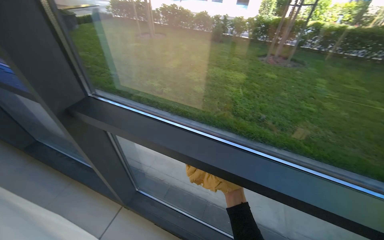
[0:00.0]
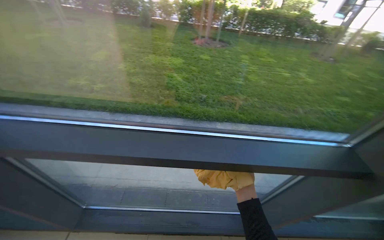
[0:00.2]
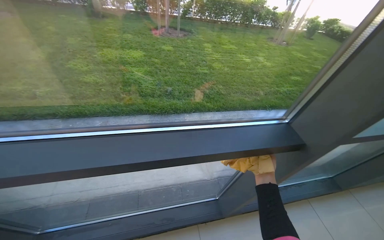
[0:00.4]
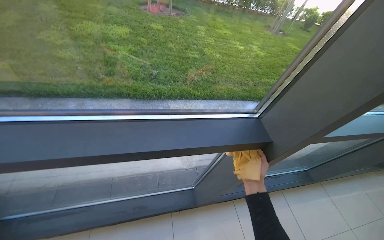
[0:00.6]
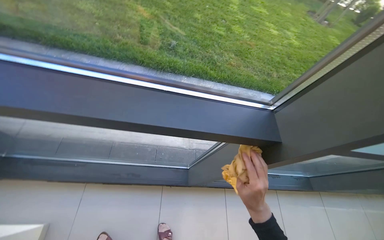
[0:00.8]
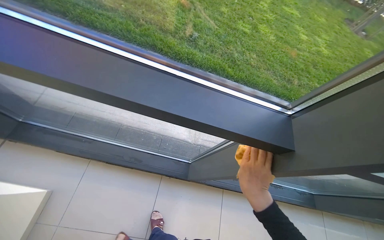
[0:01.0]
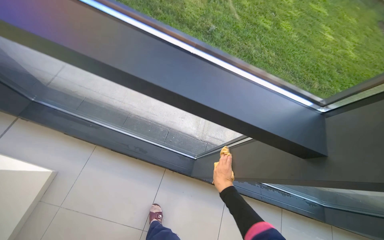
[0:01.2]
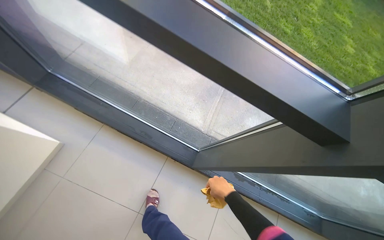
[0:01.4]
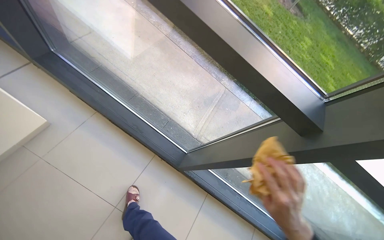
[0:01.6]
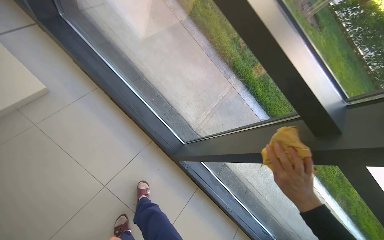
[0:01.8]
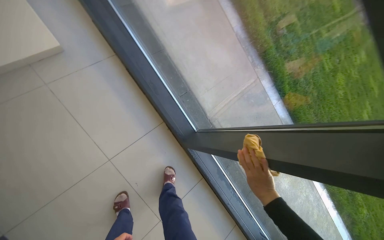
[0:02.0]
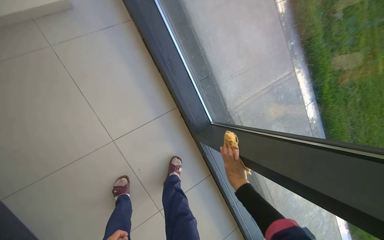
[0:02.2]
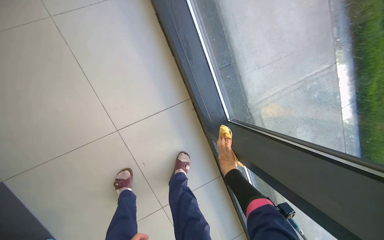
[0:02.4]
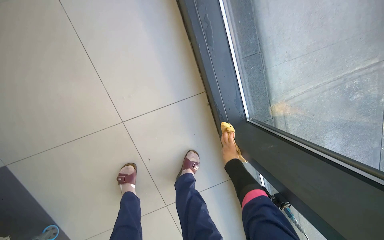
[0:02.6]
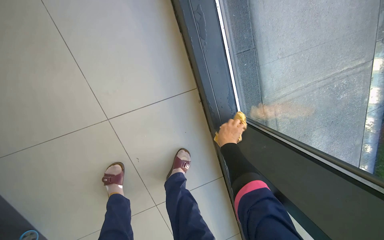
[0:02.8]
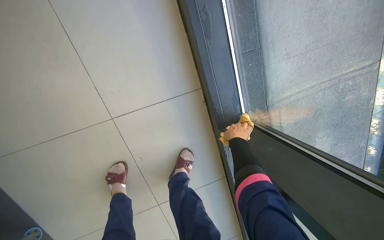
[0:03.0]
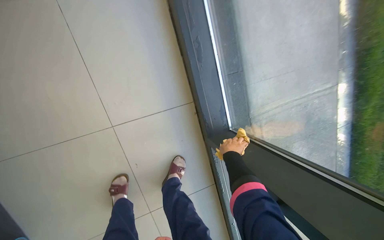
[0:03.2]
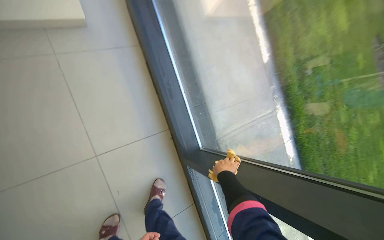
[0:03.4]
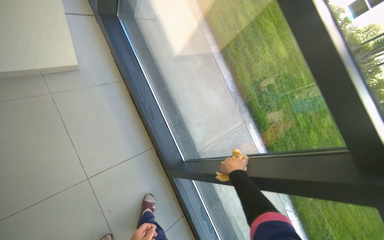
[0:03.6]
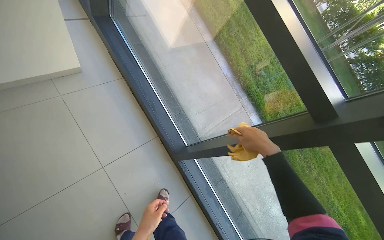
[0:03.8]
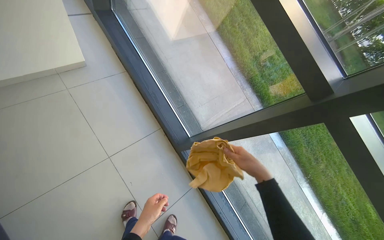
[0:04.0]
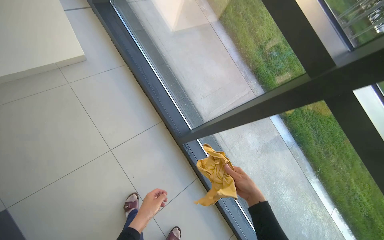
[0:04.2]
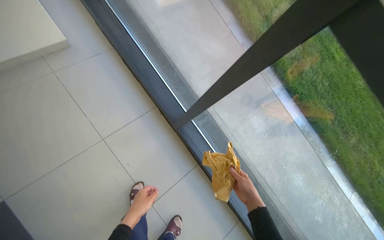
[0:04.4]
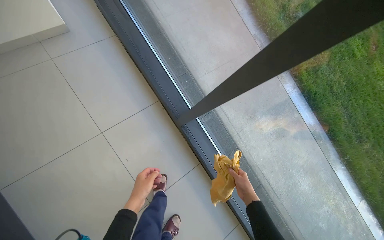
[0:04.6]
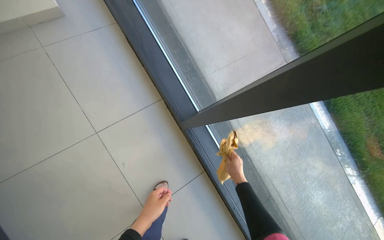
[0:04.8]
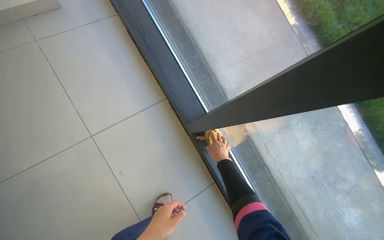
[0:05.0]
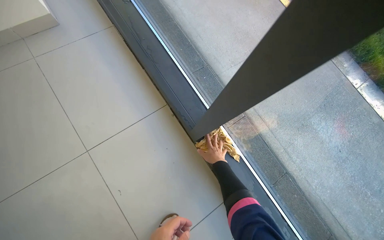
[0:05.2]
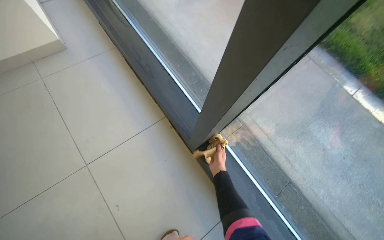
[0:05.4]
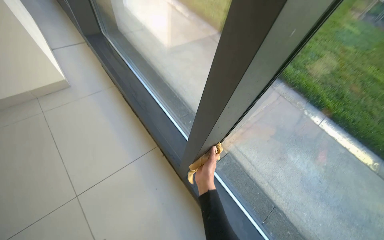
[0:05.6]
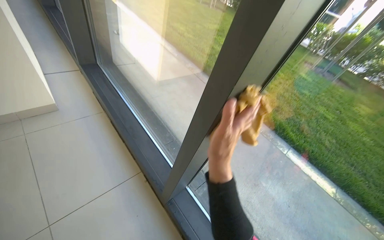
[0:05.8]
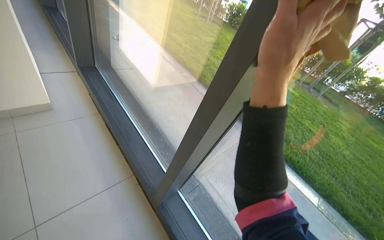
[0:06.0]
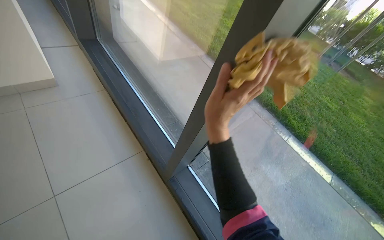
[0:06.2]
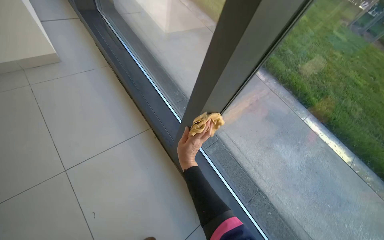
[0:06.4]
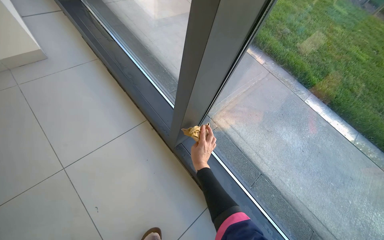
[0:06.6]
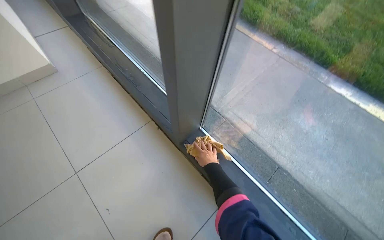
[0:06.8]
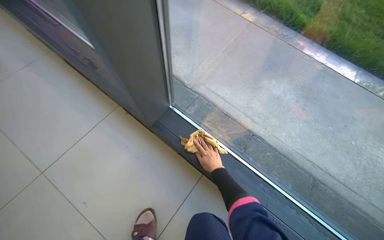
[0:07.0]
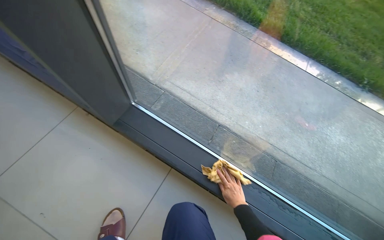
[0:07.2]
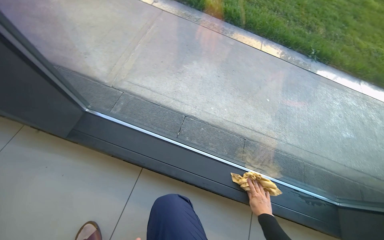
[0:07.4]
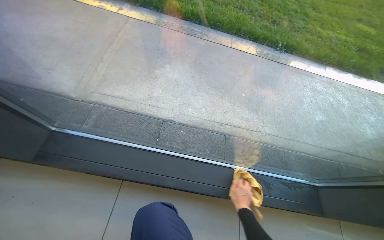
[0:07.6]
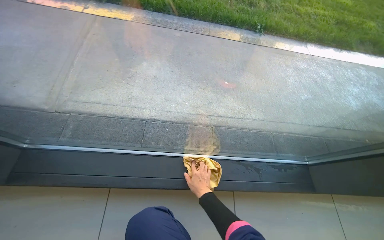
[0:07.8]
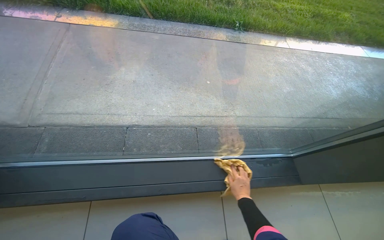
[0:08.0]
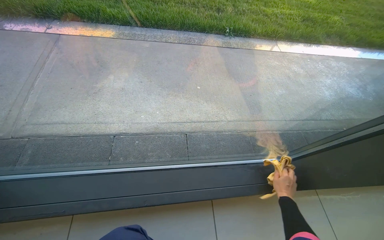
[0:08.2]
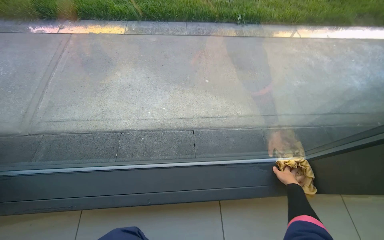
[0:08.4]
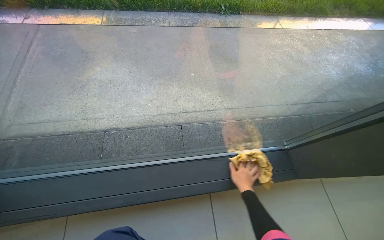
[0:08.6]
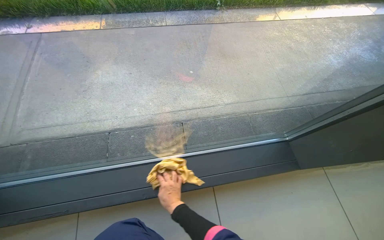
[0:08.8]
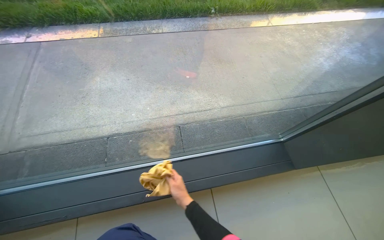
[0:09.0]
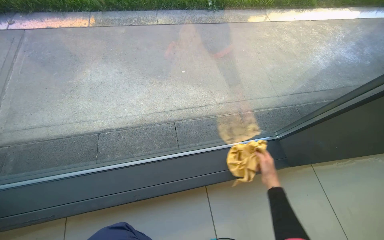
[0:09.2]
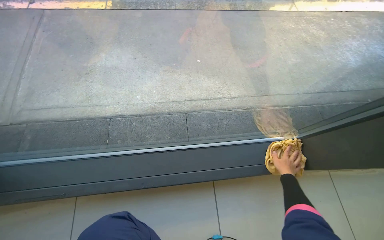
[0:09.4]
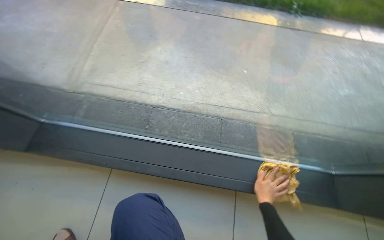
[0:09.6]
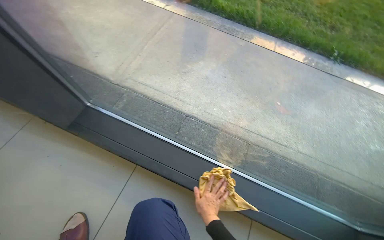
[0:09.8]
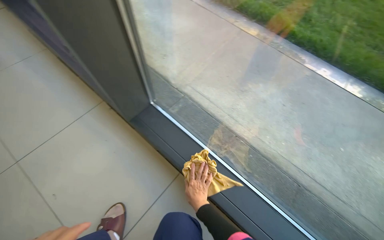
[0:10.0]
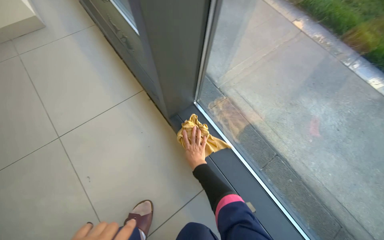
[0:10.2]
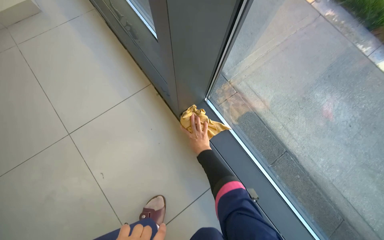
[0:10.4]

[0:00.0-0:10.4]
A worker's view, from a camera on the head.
Job: cleaning windows.
The whole recording: Wiping window frames and glass. The worker wipes the window frames and glass with a cloth.
0:00.0 to 0:01.4: The camera travels some 50 cm. The camera is aimed approximately 15 degrees further to the right. The view tips downward by about 25 degrees.
0:01.4 to 0:03.0: The camera travels about 60 cm. The wearer looks about 15 degrees further downward. Everything in view rotates some 45 degrees clockwise.
0:03.0 to 0:04.4: The wearer moves some 60 cm. The view tilts about 15 degrees upward.
0:04.4 to 0:06.0: The camera pitches upward, by roughly 35 degrees.
0:06.0 to 0:07.4: The camera travels approximately 50 cm. The camera pitches downward, by approximately 25 degrees. The scene rotates counterclockwise by some 35 degrees.
0:07.4 to 0:09.0: The scene turns some 30 degrees counterclockwise in the picture.
0:09.0 to 0:10.4: The wearer moves about 70 cm. The wearer's head swings about 65 degrees to the left.

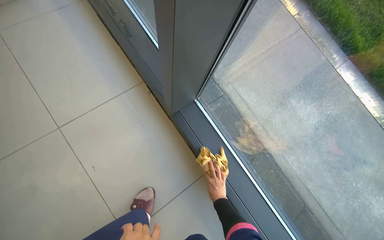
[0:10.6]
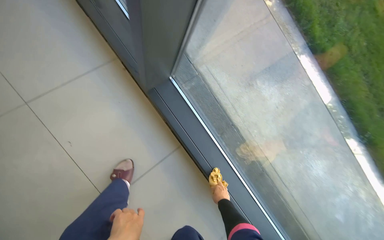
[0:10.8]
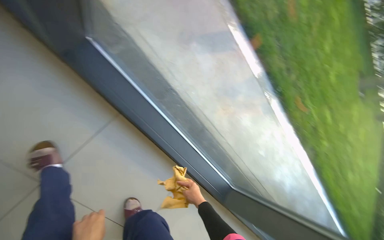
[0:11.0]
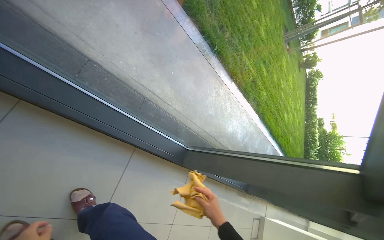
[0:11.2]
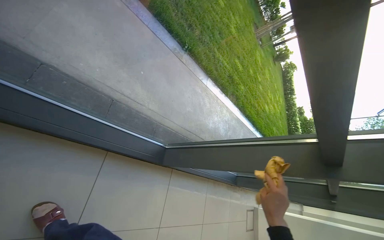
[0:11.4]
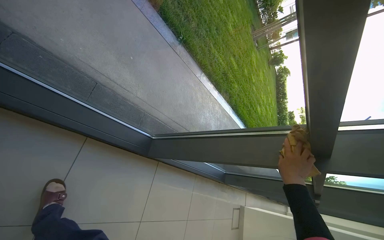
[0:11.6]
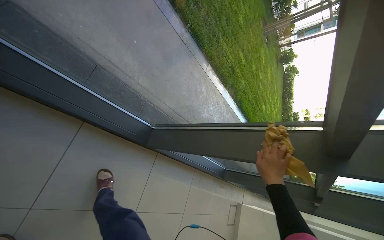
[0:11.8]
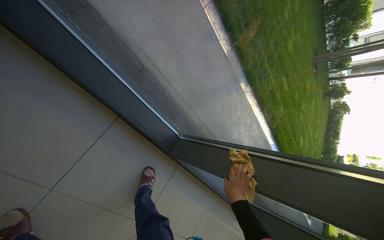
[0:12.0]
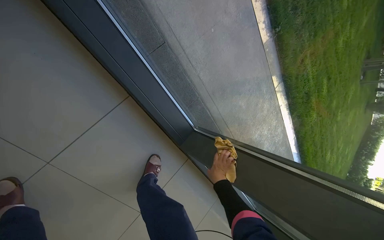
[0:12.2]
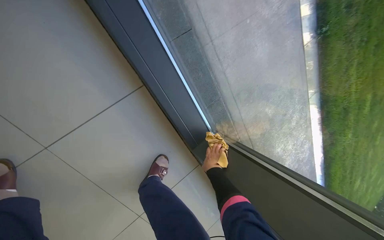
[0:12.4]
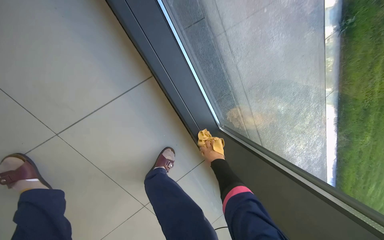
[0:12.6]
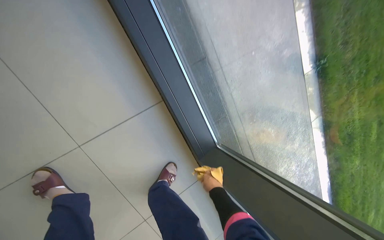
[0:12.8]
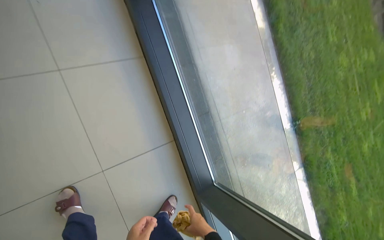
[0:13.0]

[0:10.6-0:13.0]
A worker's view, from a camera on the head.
Job: cleaning windows.
The whole recording: Wiping window frames and glass. The worker wipes the window frames and glass with a cloth.
0:10.6 to 0:11.8: The camera travels about 60 cm. The head turns to the right by about 50 degrees. The wearer looks some 25 degrees further downward.
0:11.8 to 0:13.0: The wearer looks some 45 degrees further to the left. The view tilts roughly 25 degrees upward.

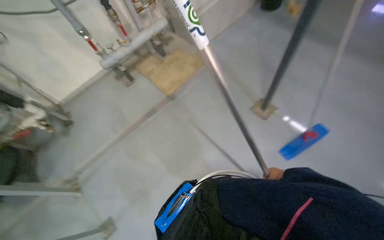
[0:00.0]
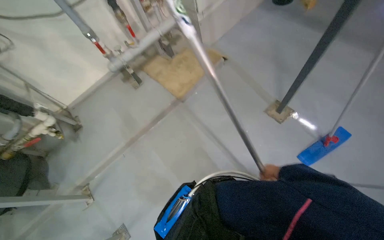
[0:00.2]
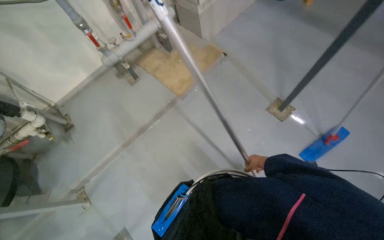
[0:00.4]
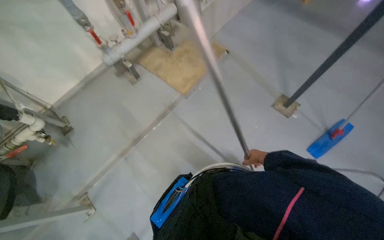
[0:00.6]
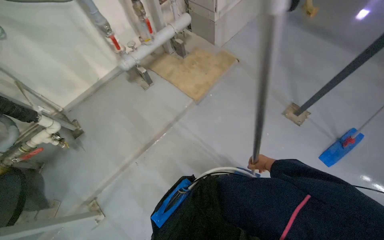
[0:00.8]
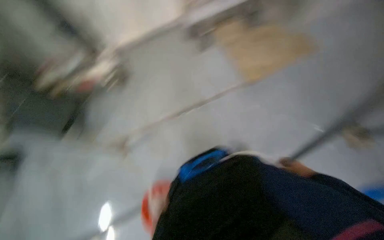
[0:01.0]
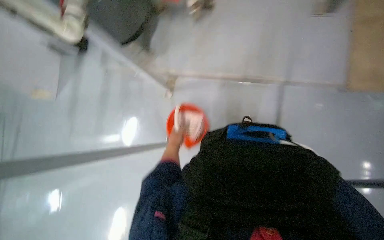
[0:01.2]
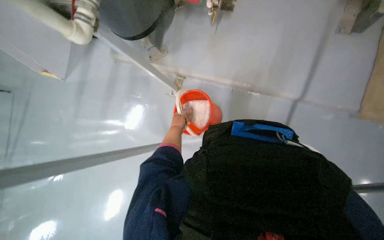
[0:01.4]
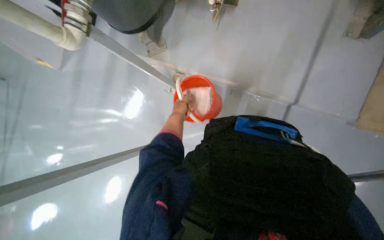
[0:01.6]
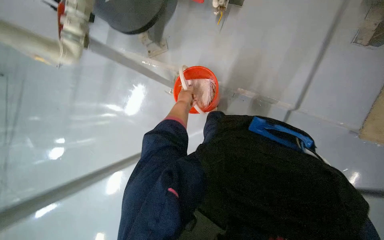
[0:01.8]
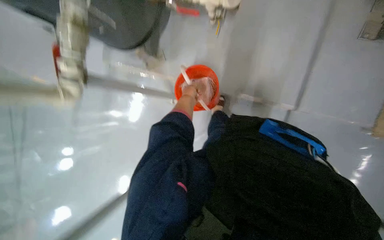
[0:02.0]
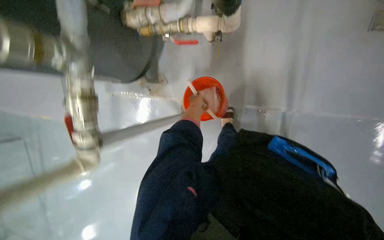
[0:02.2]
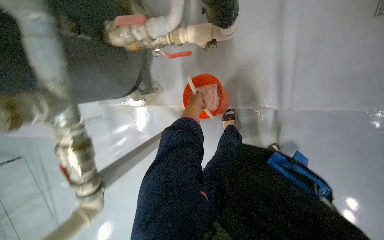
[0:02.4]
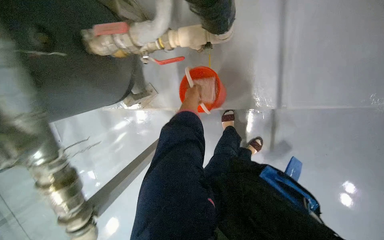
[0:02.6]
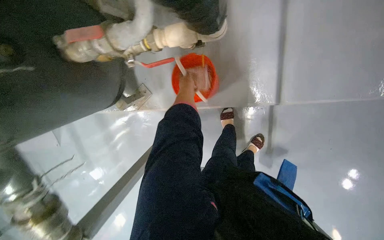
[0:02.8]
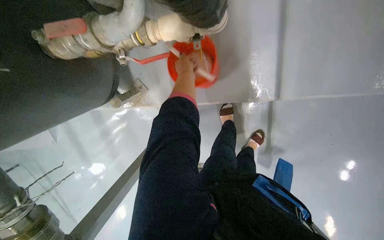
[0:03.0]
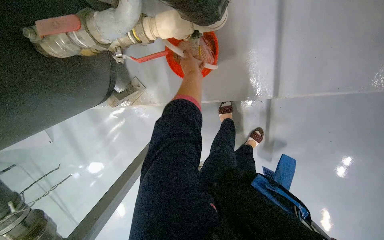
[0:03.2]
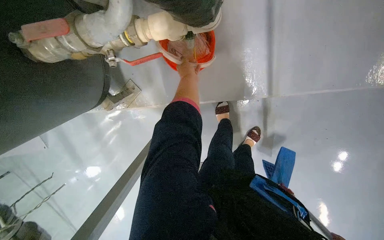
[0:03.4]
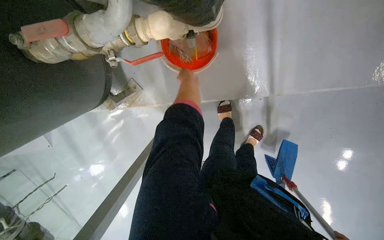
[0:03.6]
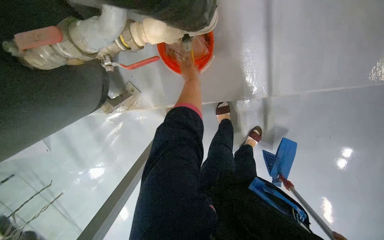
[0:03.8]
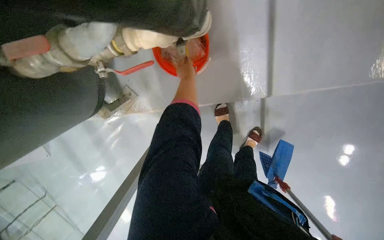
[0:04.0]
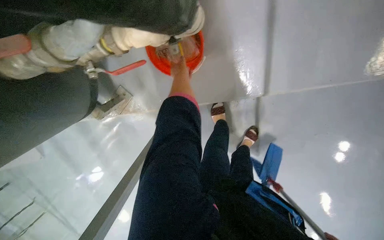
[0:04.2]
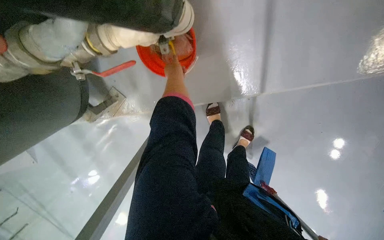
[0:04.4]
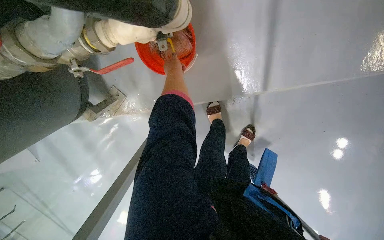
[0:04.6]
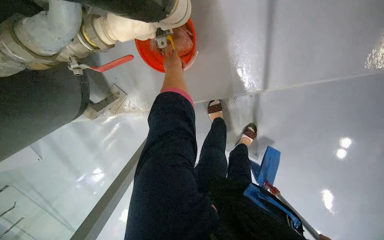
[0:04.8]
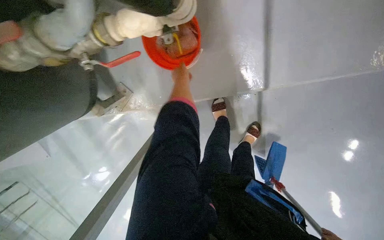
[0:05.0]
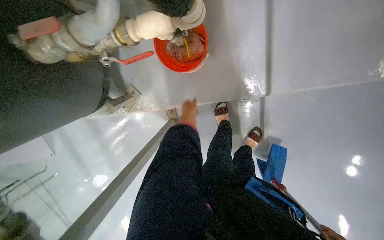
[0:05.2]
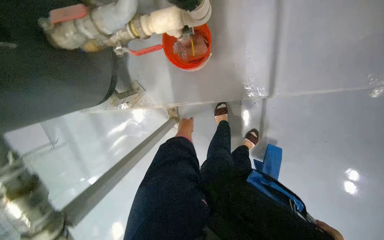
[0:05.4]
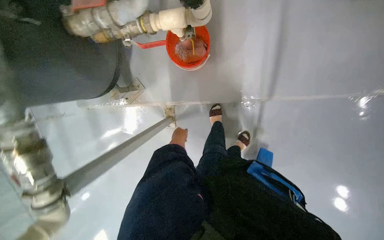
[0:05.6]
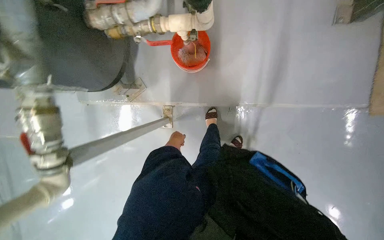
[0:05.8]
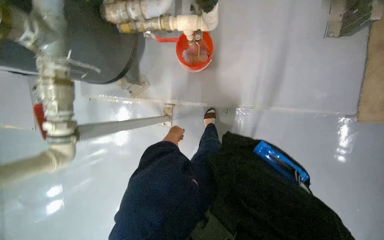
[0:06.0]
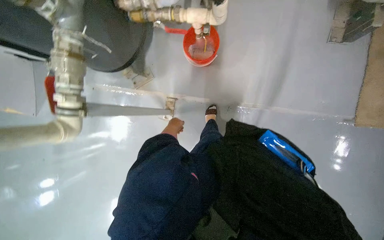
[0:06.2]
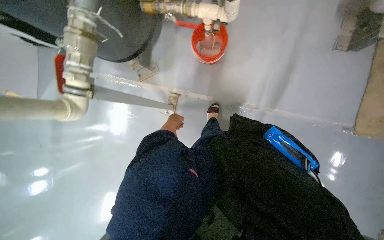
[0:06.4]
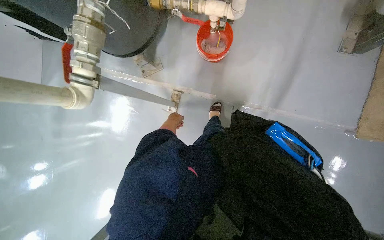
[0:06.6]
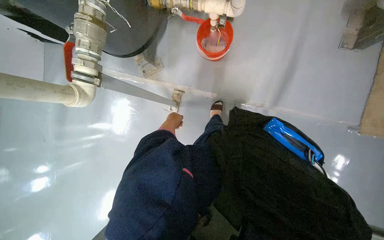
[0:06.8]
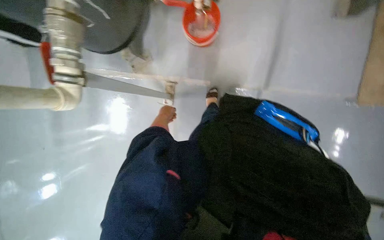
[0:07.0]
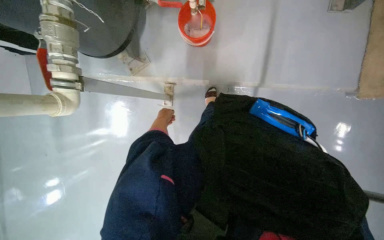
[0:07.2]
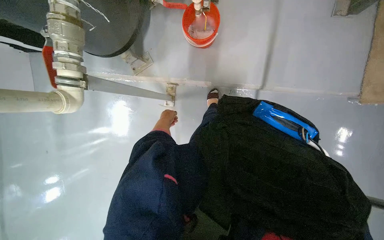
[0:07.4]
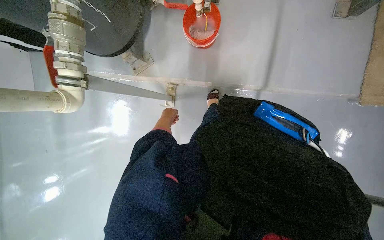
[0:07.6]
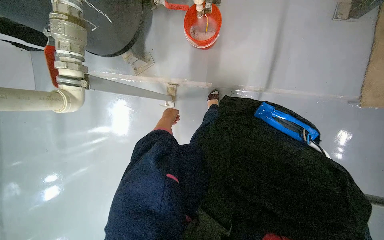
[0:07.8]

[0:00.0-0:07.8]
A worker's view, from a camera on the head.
Job: preparing cleaning supplies.
The whole recording: Preparing cleaning cloth in bucket. The worker fills the bucket with water.
0:00.0 to 0:01.6: The camera is carried some 50 cm.
0:01.6 to 0:03.2: The camera is carried about 70 cm. The camera pitches downward, by some 20 degrees.
0:04.6 to 0:06.2: The camera is carried some 60 cm. The wearer looks roughly 20 degrees further upward.
